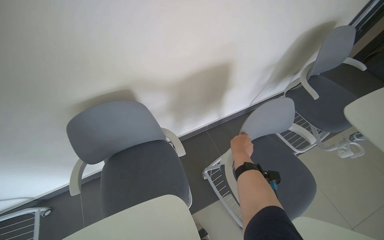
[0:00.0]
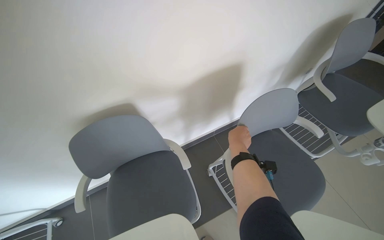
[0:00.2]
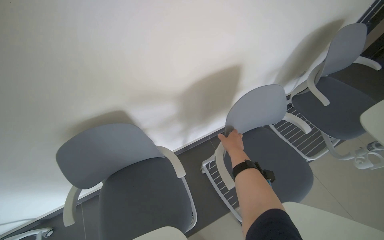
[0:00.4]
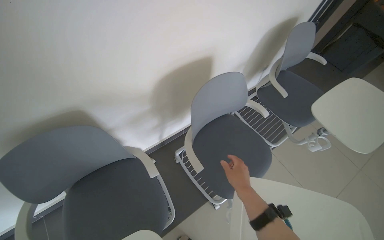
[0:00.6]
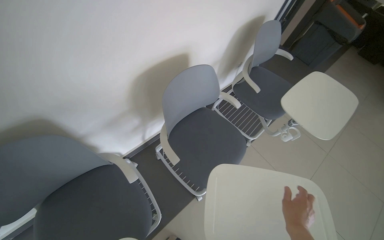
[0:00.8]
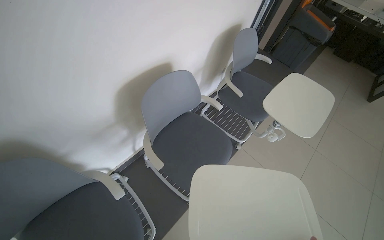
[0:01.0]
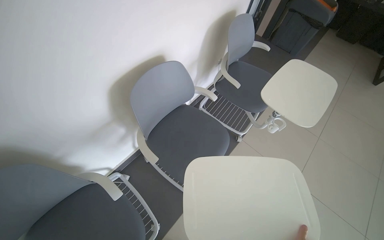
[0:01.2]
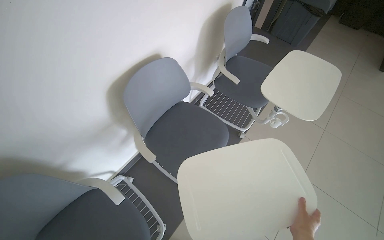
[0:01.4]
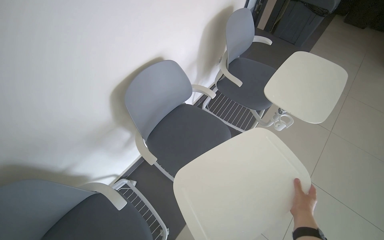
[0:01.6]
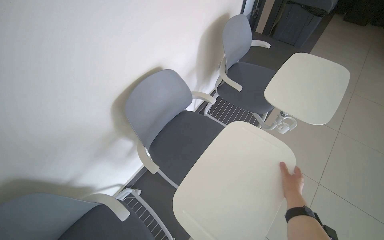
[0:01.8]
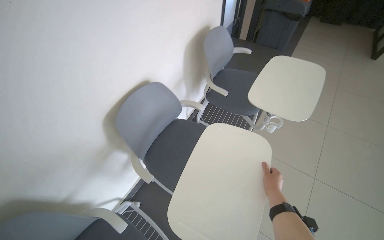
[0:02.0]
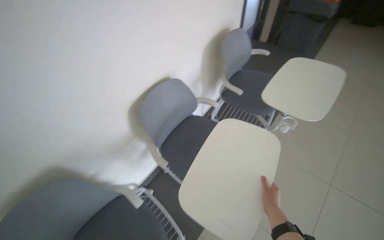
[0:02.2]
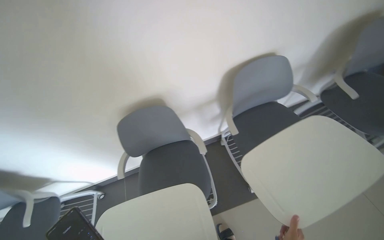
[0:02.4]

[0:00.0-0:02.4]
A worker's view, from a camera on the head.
Job: organizing items.
The whole recording: Arranging chairs with attached desks. The worker arranges chairs with attached desks in the room.
0:00.0 to 0:01.2: The head turns to the right by roughly 25 degrees.
0:01.2 to 0:02.4: The wearer's head swings approximately 35 degrees to the left.

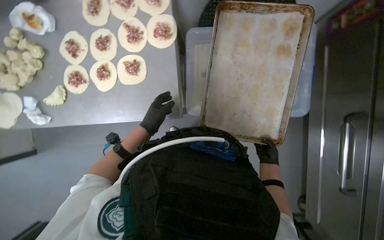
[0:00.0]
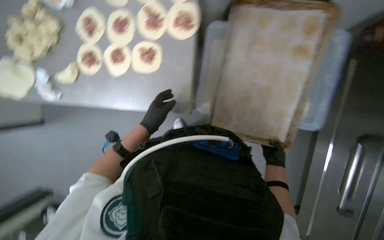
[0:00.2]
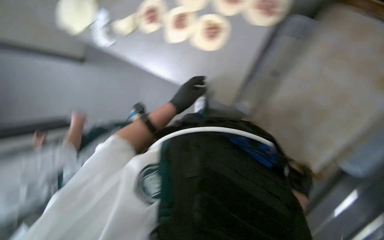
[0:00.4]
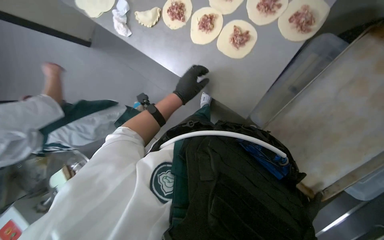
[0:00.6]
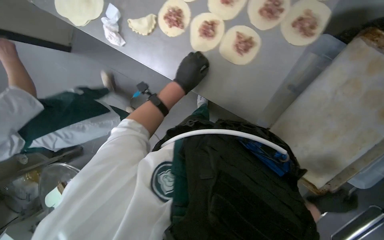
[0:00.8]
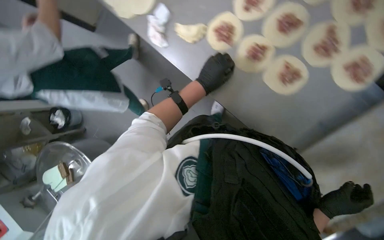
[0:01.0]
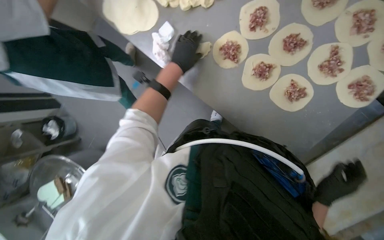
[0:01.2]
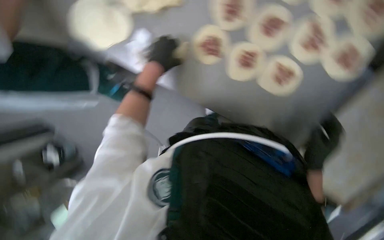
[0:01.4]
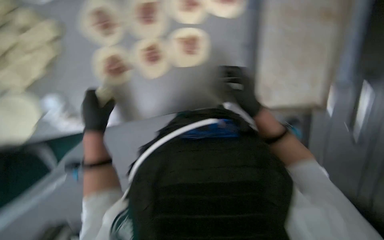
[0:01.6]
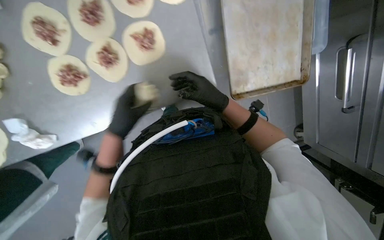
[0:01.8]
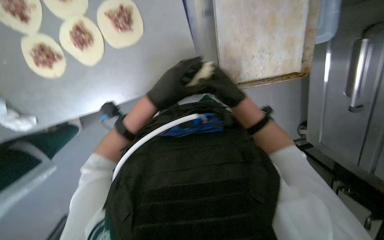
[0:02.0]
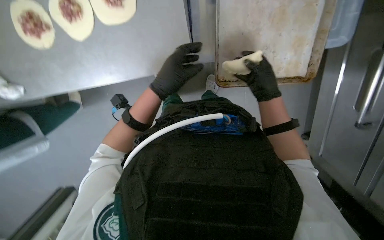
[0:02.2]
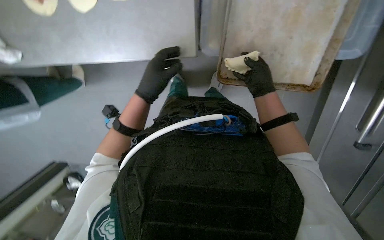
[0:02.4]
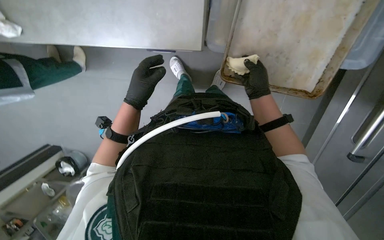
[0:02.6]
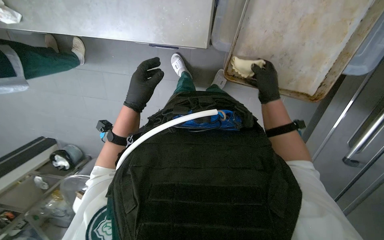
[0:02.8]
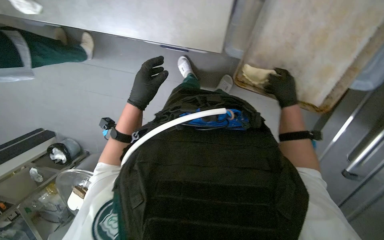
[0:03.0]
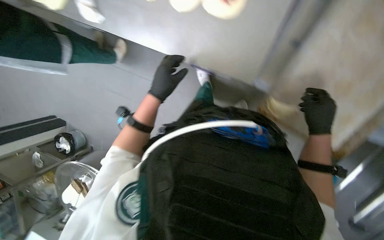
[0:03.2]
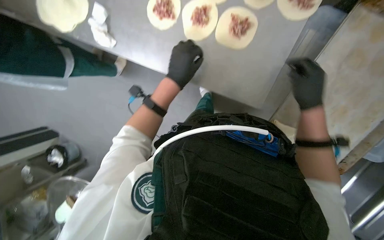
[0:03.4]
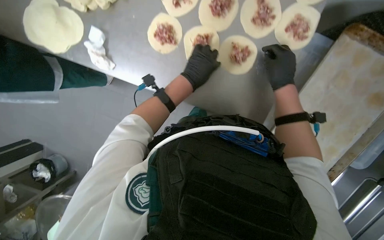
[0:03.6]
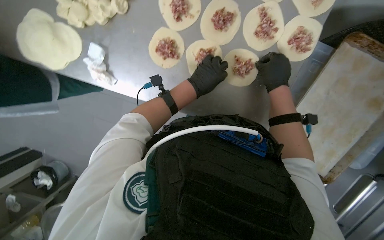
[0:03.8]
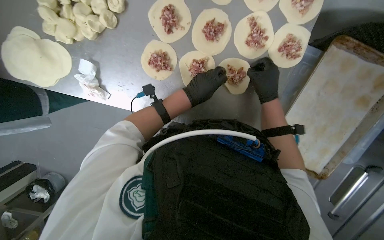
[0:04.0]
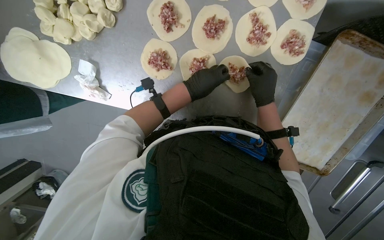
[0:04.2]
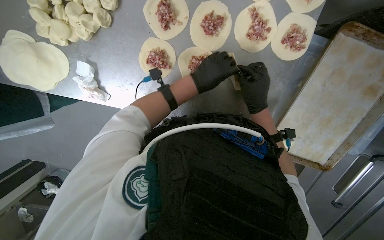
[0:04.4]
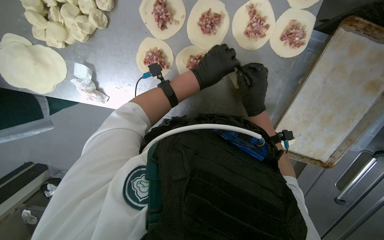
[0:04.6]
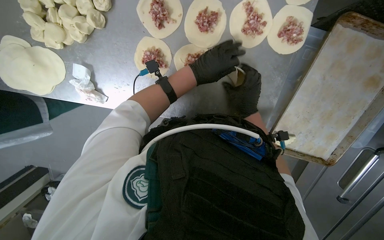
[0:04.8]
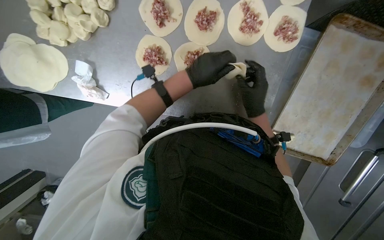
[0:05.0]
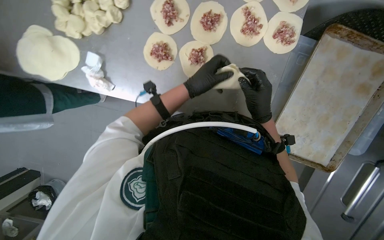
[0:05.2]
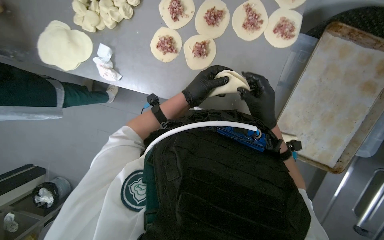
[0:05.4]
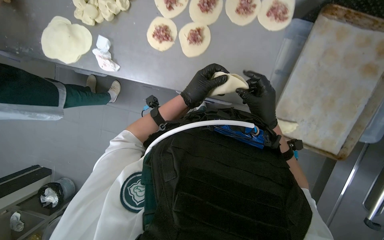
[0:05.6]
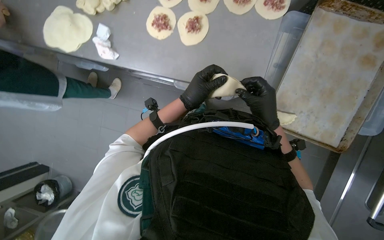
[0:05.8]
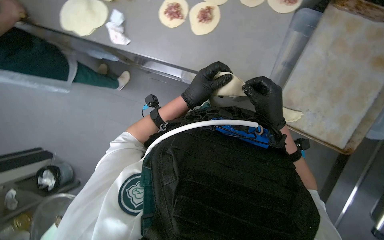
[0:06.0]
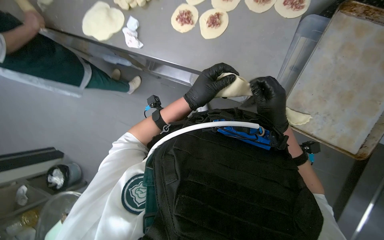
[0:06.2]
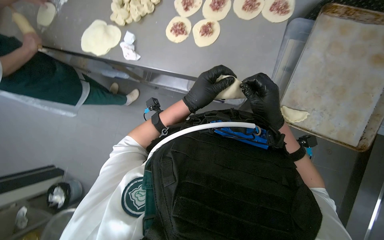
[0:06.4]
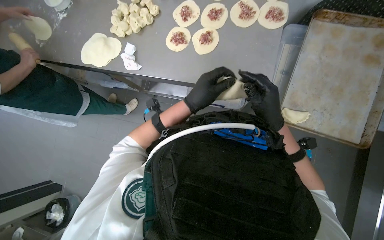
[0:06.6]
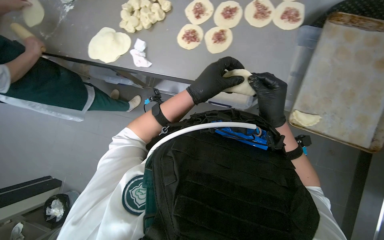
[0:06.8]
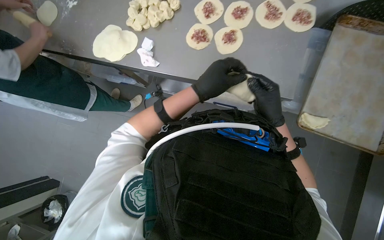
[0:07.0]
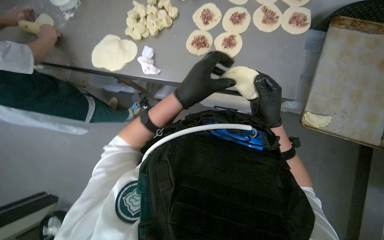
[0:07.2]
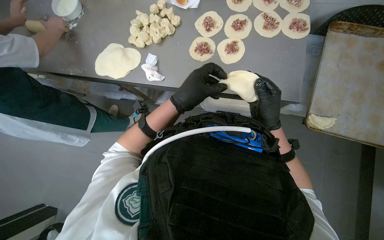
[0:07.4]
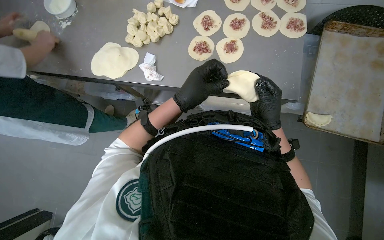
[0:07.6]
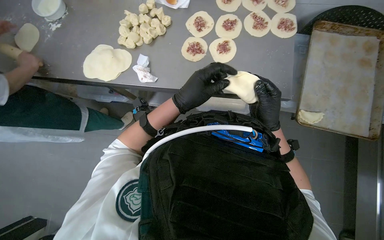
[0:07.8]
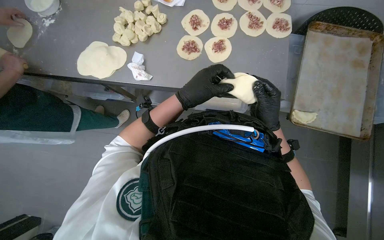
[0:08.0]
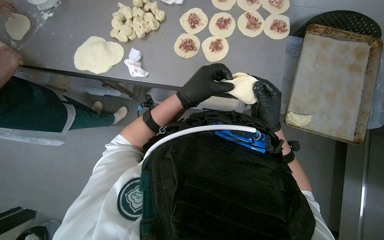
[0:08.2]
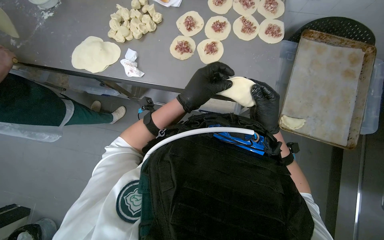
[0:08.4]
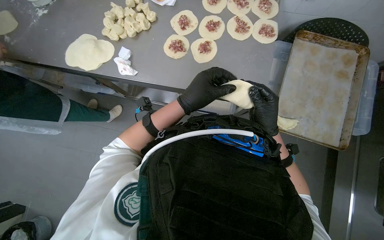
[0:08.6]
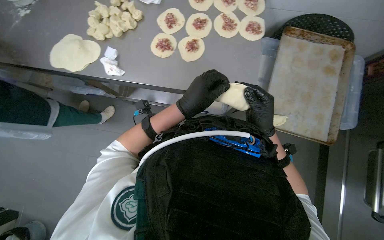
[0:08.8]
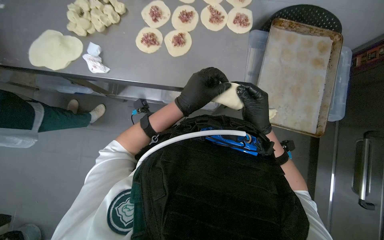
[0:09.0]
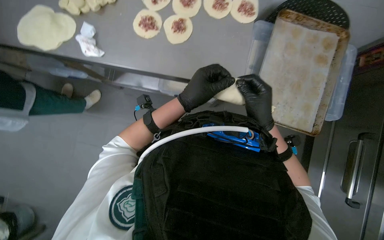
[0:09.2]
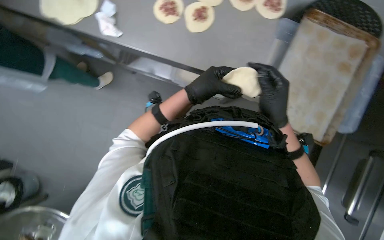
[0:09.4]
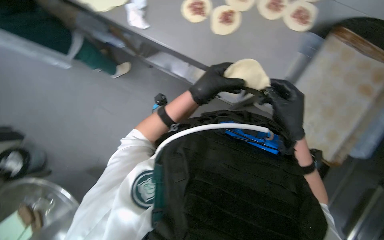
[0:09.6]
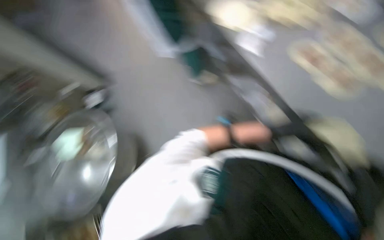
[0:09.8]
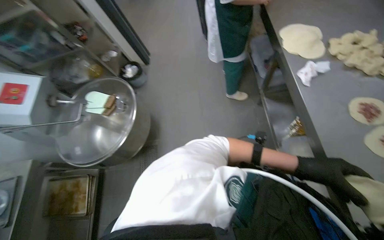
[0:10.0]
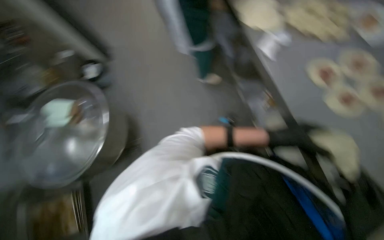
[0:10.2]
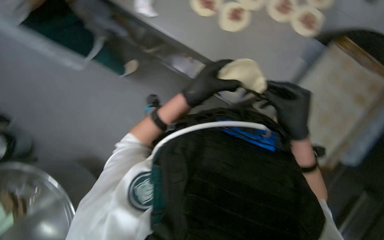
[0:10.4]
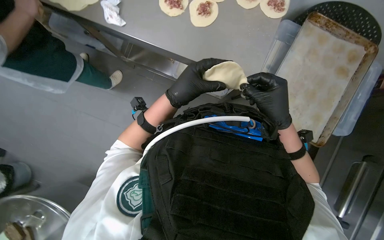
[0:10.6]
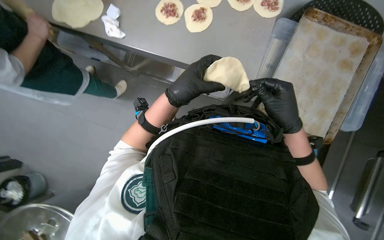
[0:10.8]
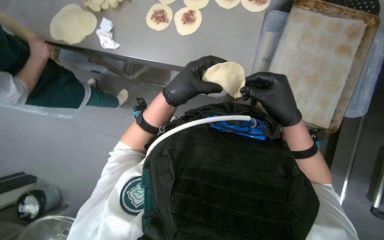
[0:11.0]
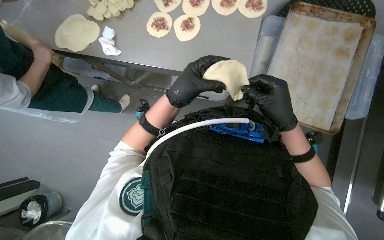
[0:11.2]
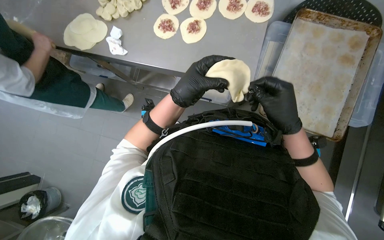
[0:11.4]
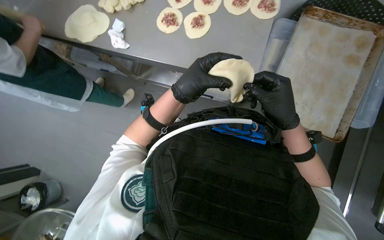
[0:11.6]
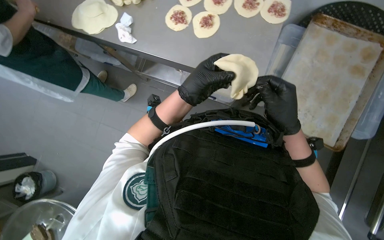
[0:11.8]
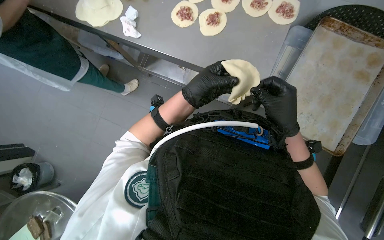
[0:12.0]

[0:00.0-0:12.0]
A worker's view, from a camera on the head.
Job: preparing food.
The whole recording: Folding meat-filled dough into dumplings. The worker folds meat-filled dough circles to create dumplings and crimps the edges.
0:00.0 to 0:01.6: The scene turns some 25 degrees clockwise in the picture. The left hand shifts roughly 40 cm to the left.
0:01.6 to 0:03.0: The scene rotates clockwise by about 30 degrees. The hands both shift to the right by roughly 30 cm.
0:03.0 to 0:04.4: The right hand is displaced to the left by about 25 cm.
0:04.4 to 0:06.0: The camera is carried approximately 40 cm. The camera pitches upward, by some 20 degrees.
0:06.0 to 0:07.6: The wearer looks approximately 10 degrees further upward.
0:09.0 to 0:10.4: The view tilts some 20 degrees downward.

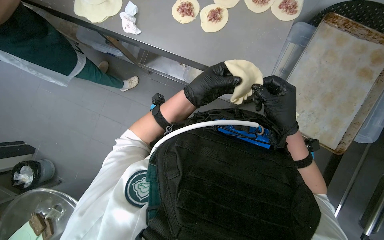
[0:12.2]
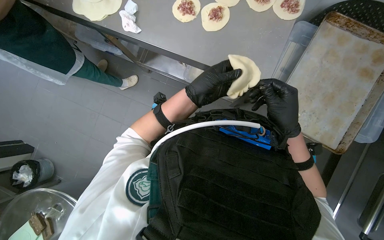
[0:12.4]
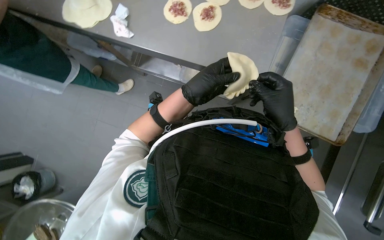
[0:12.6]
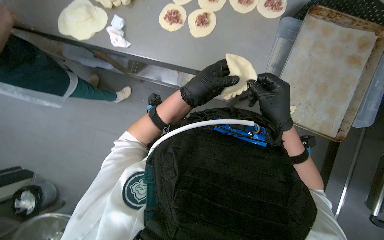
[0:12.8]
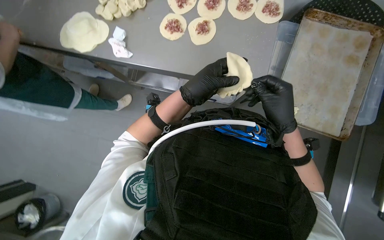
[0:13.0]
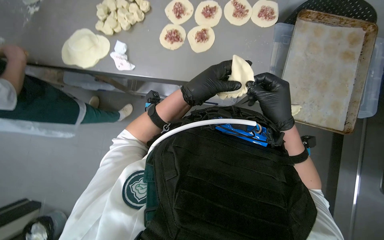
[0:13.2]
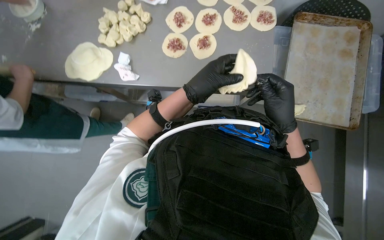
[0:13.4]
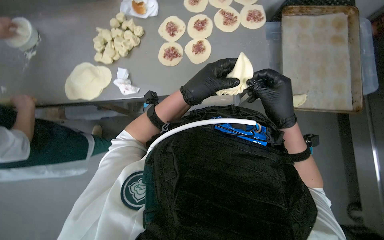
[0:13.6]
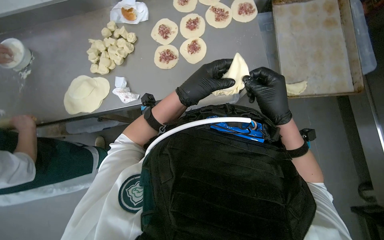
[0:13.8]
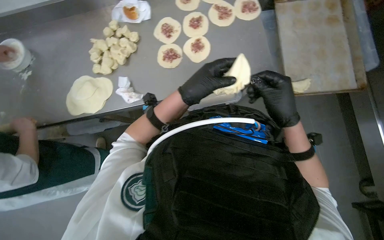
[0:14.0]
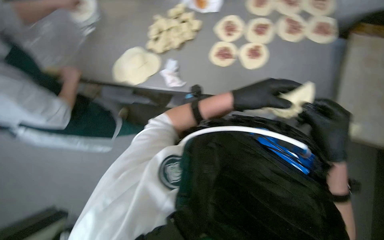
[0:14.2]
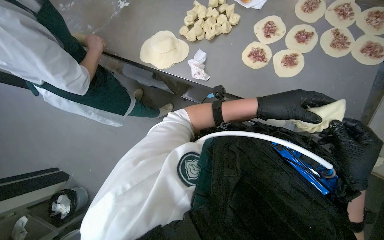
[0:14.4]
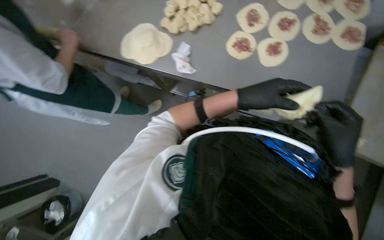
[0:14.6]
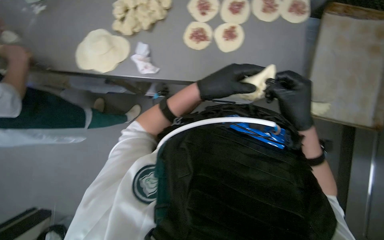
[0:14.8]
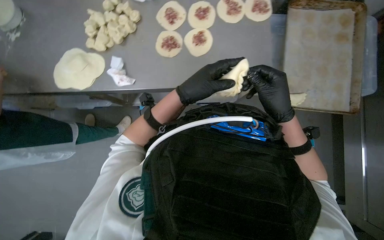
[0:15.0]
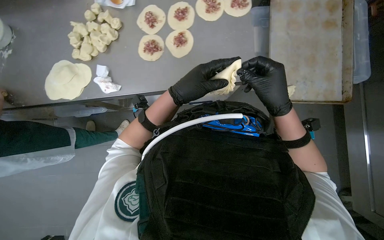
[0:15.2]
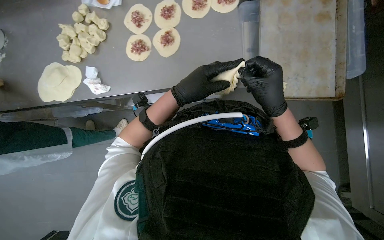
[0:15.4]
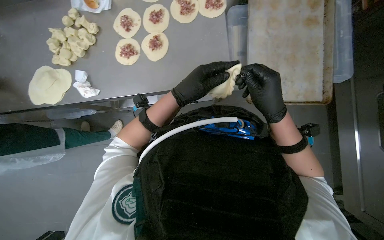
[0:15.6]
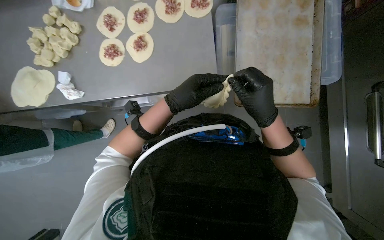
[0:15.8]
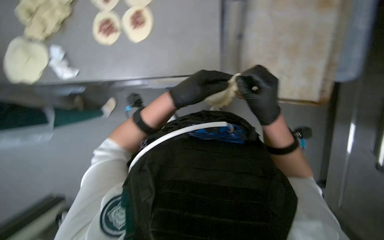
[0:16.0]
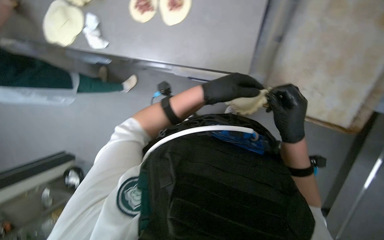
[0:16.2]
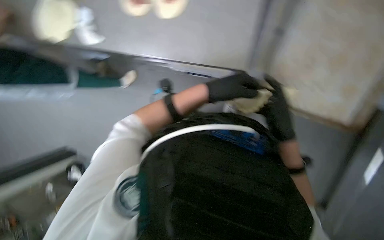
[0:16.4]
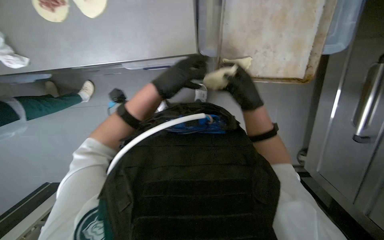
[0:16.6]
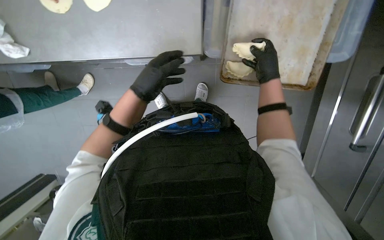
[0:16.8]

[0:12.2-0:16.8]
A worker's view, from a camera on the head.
Job: preparing food.
The whole recording: Folding meat-filled dough into dumplings. The worker folds meat-filled dough circles to create dumplings and crimps the edges.
0:12.2 to 0:13.8: Everything in view rotates some 35 degrees counterclockwise.
0:15.2 to 0:16.8: The camera pitches downward, by some 15 degrees. The right hand moves farther from the camera, up the picture and to the right, about 30 cm.
